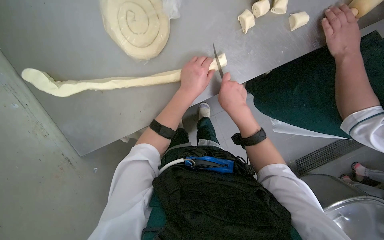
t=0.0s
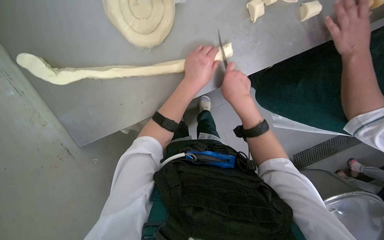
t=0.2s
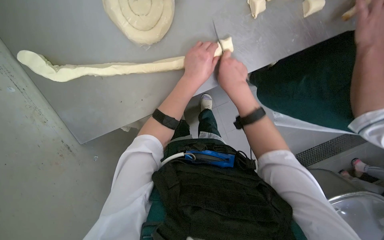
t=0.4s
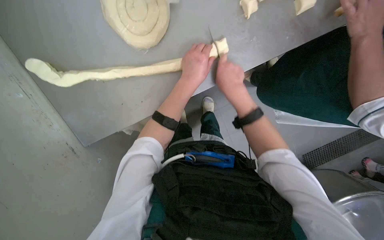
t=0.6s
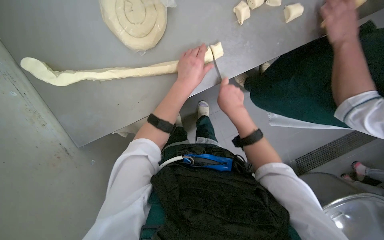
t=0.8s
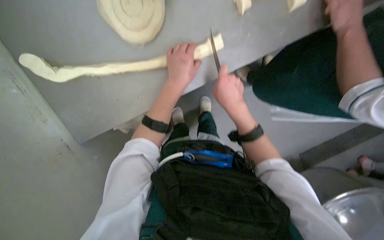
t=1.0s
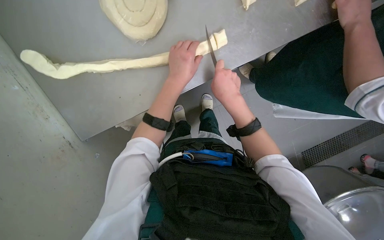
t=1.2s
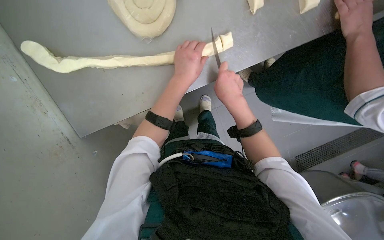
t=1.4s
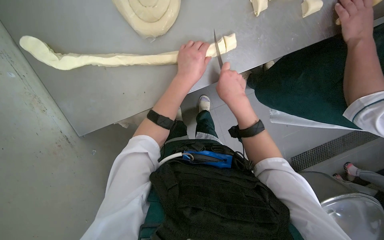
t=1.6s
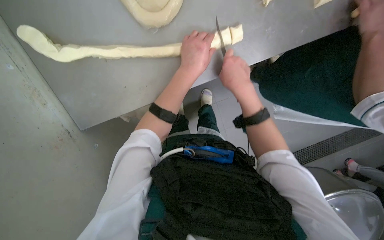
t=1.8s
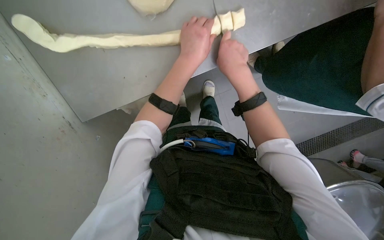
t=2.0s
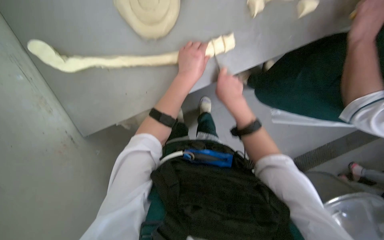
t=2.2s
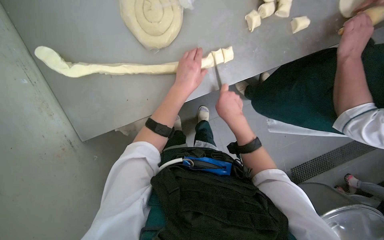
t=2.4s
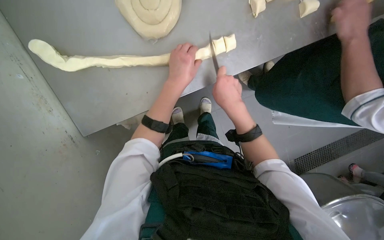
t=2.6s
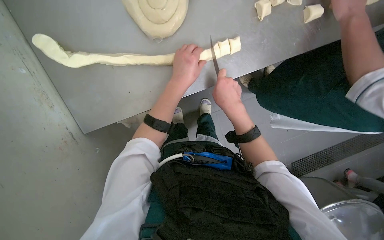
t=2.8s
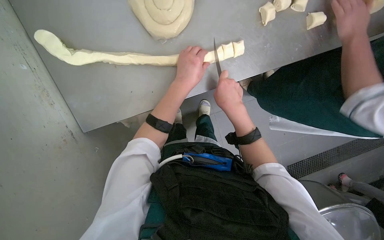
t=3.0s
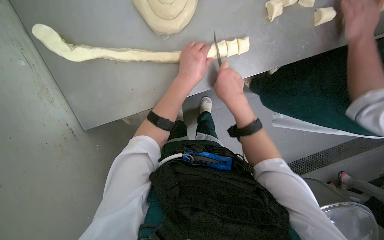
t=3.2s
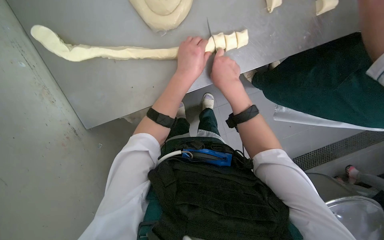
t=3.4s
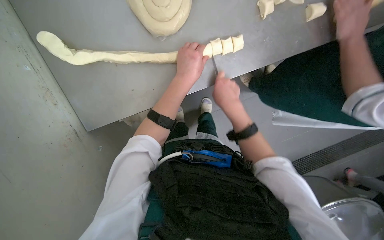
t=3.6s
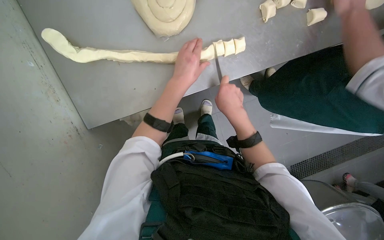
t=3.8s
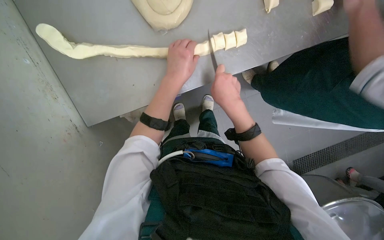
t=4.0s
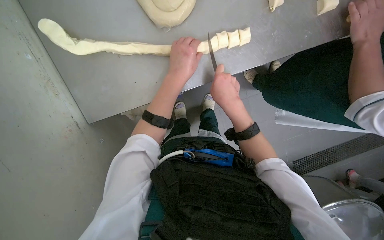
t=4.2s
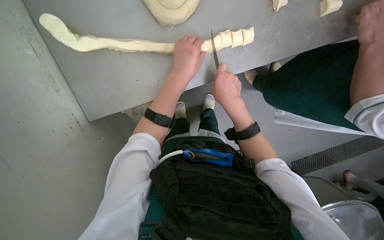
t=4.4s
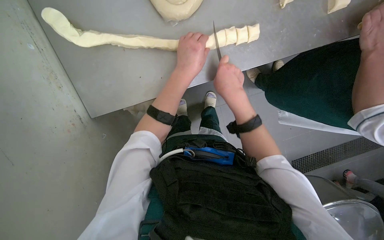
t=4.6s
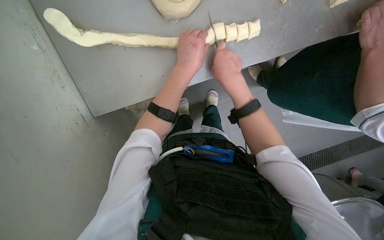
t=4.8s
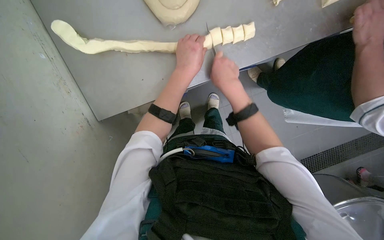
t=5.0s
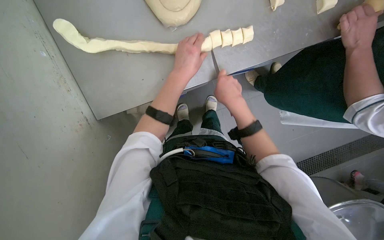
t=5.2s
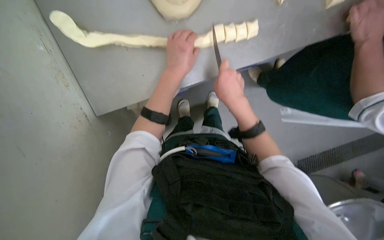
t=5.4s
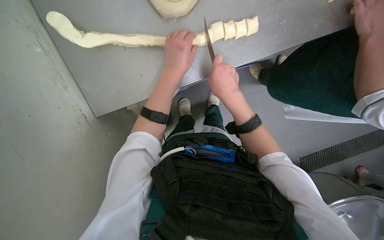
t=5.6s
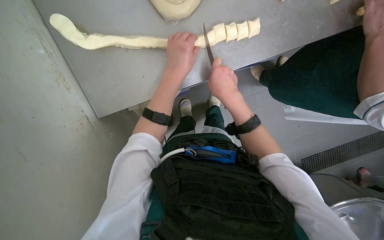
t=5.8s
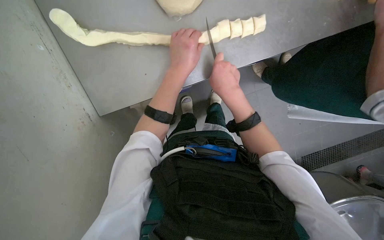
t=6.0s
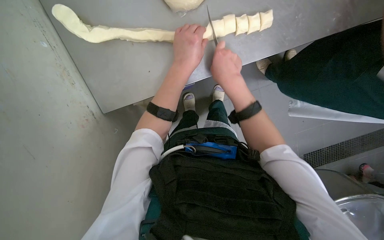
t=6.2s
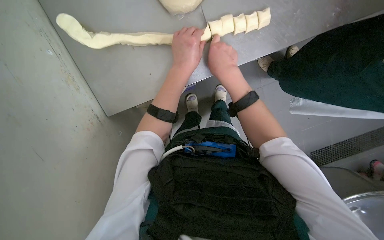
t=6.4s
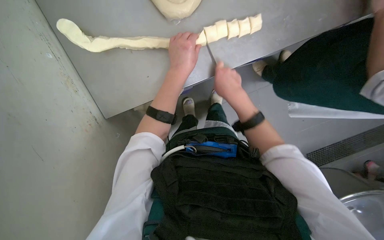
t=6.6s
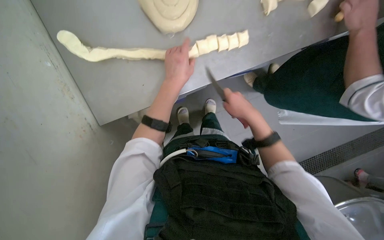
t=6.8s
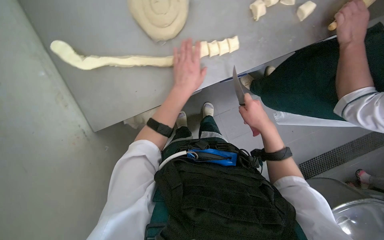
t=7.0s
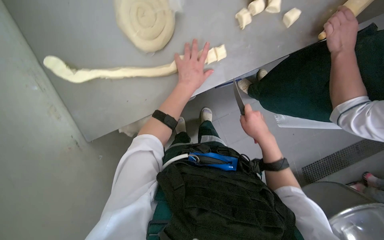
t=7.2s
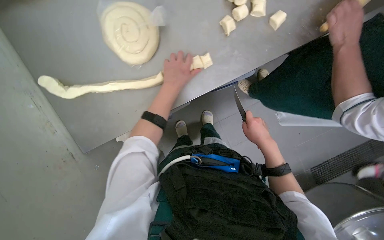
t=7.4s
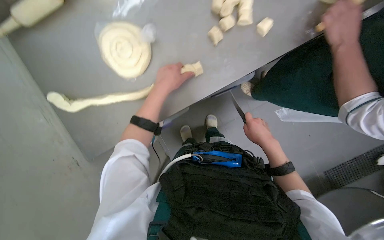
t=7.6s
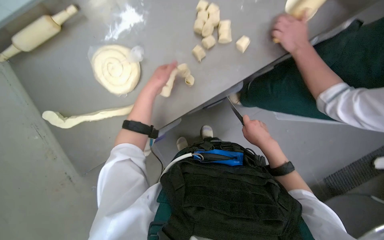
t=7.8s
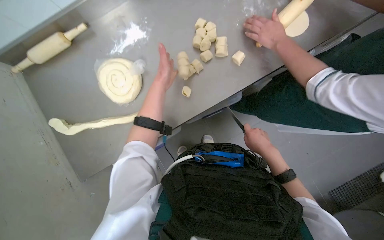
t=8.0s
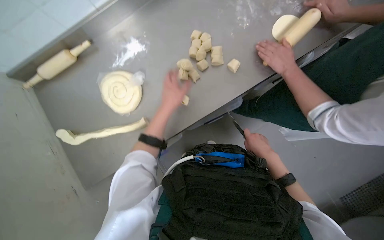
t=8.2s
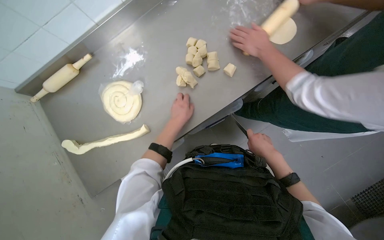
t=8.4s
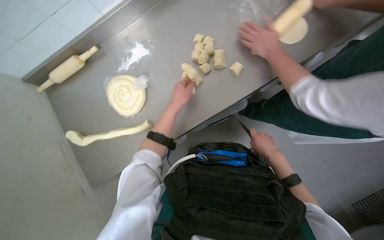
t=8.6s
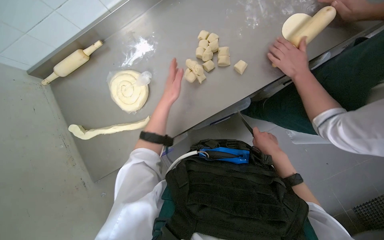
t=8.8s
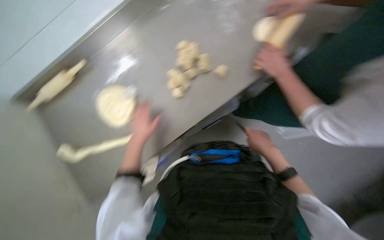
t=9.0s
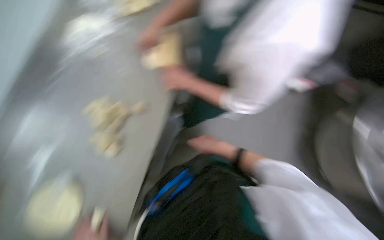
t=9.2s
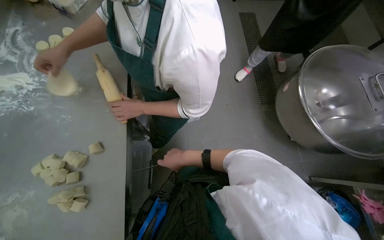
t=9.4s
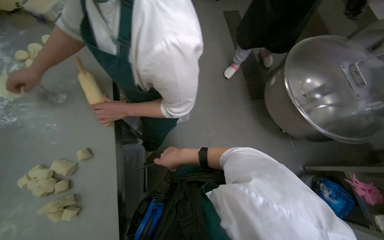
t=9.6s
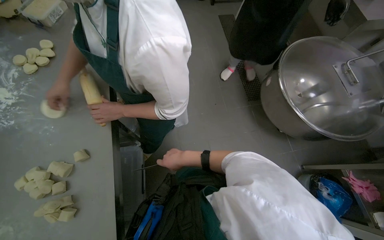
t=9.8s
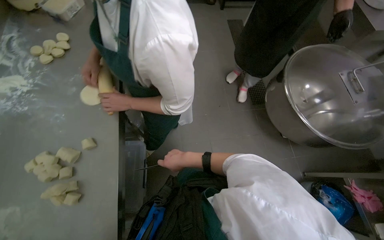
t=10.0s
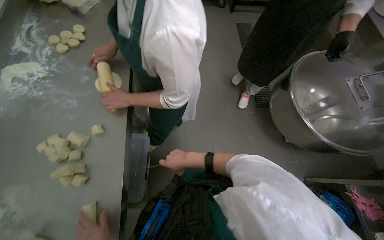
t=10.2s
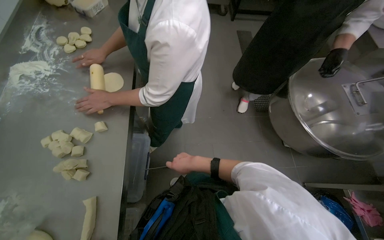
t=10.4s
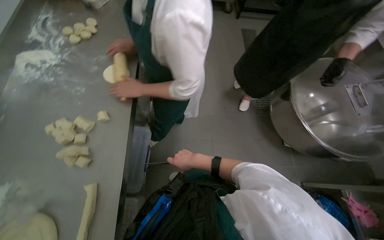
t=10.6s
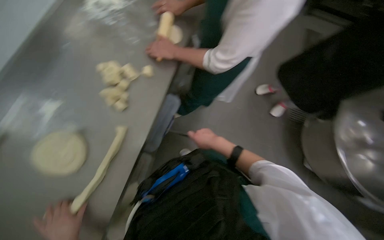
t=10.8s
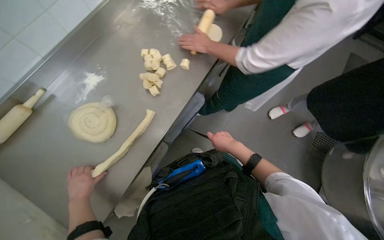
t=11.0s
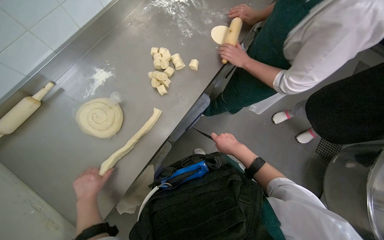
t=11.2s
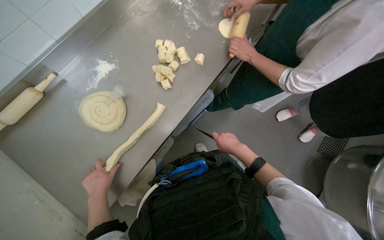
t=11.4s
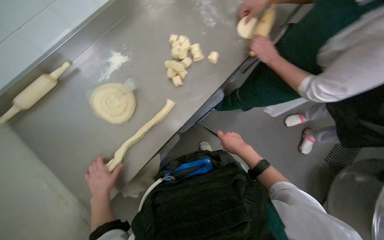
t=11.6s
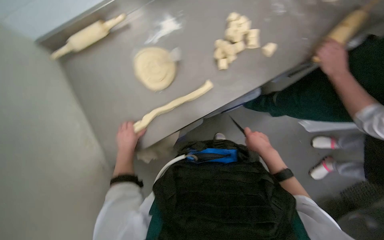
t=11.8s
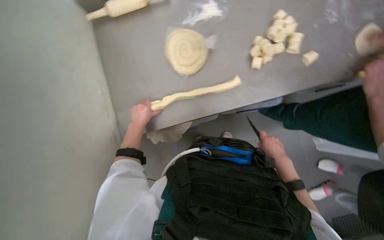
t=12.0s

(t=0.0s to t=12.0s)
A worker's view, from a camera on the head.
Job: preparing food.
The whole recording: Cutting dough strands into pieces. The worker cuts long dough strands into smaller pieces with a knife.
t=0.0s - t=3.0s: The hands make small movements and keep their place.
t=3.0s - t=6.0s: The hands are busy where they are.
t=6.0s - t=7.6s: The right hand travels to the right and farther from the camera by roughly 35 cm.
t=7.6s - t=9.0s: The view tips upward by about 15 degrees. The left hand goes up and down the picture, approximately 20 cm each way, reversing 2 times.
t=9.0s - t=10.4s: The head rotates roughly 35 degrees to the right. The camera pitches upward, by about 15 degrees.
t=10.4s - t=12.0s: The head turns to the left by roughly 80 degrees. The camera pitches downward, by approximately 15 degrees.

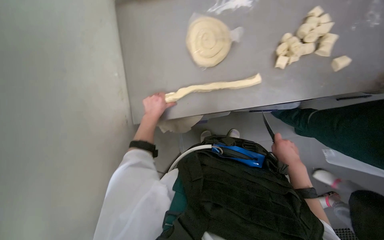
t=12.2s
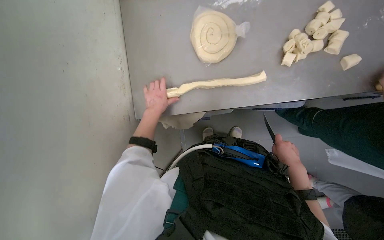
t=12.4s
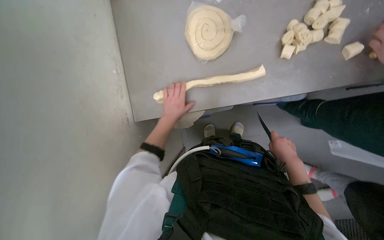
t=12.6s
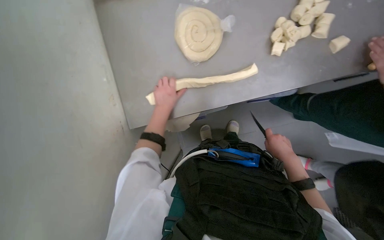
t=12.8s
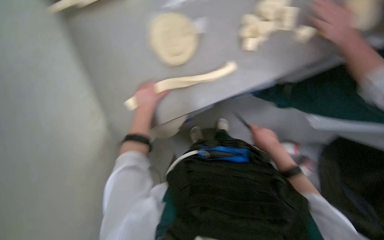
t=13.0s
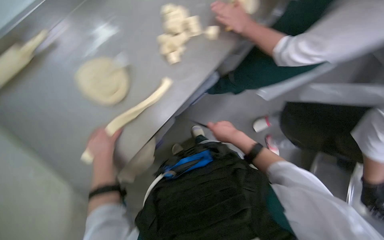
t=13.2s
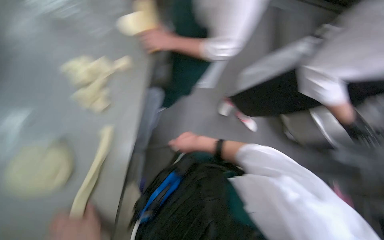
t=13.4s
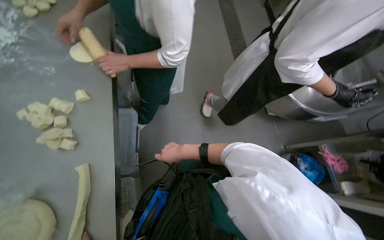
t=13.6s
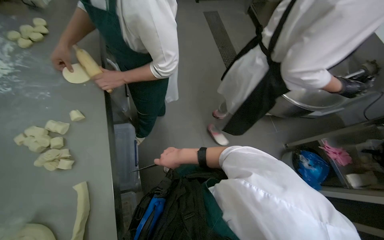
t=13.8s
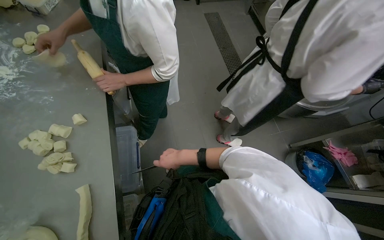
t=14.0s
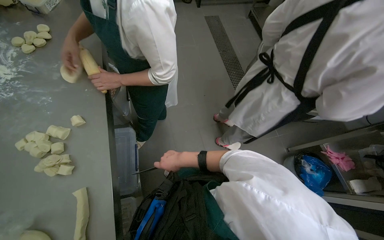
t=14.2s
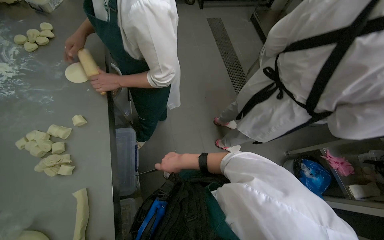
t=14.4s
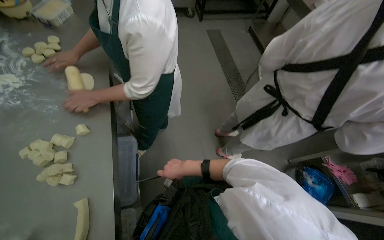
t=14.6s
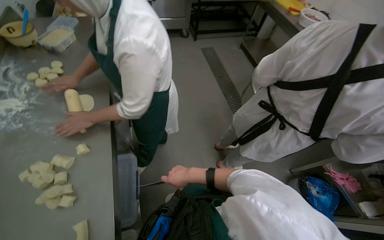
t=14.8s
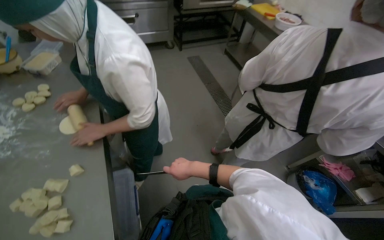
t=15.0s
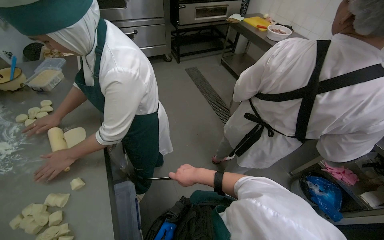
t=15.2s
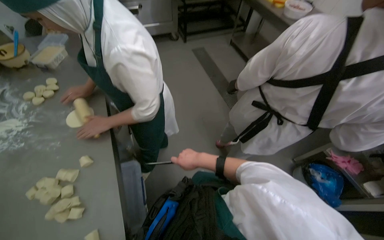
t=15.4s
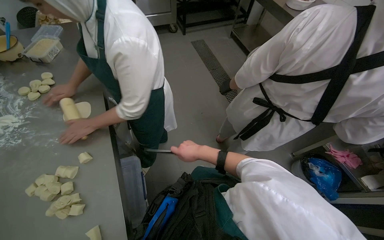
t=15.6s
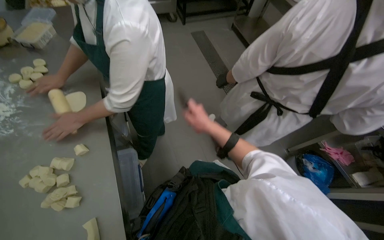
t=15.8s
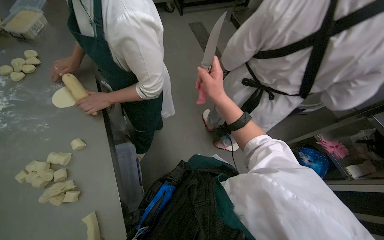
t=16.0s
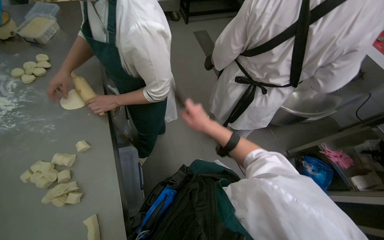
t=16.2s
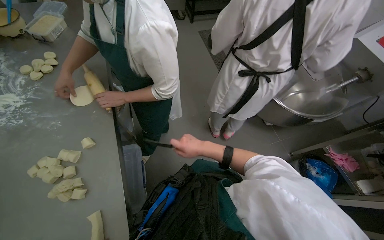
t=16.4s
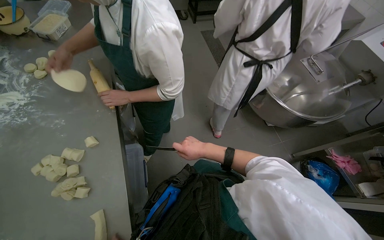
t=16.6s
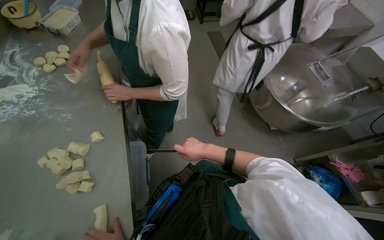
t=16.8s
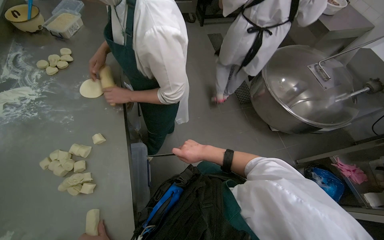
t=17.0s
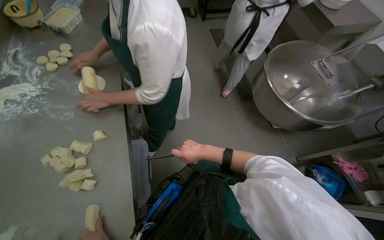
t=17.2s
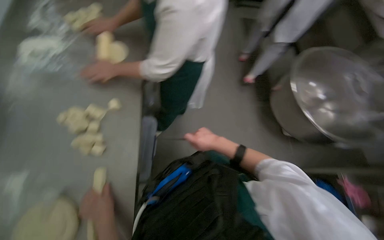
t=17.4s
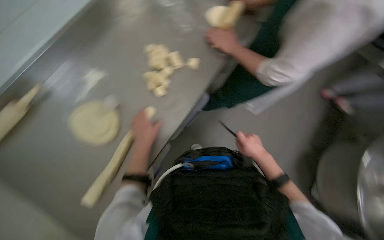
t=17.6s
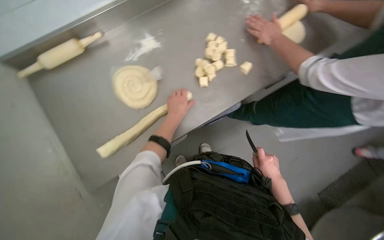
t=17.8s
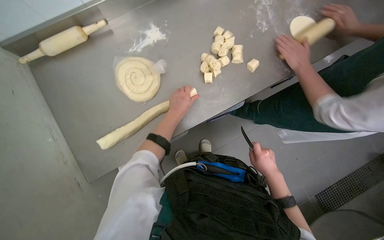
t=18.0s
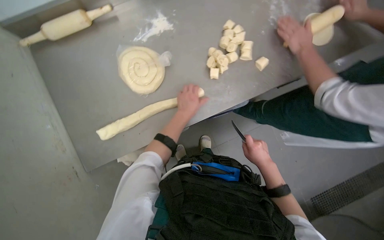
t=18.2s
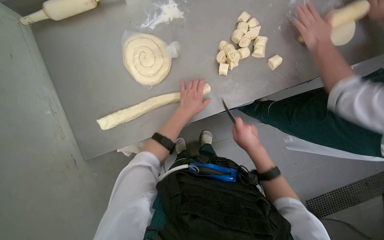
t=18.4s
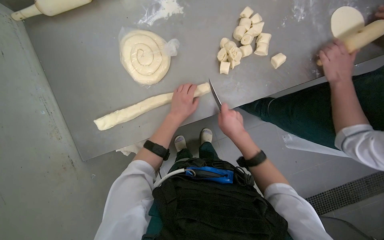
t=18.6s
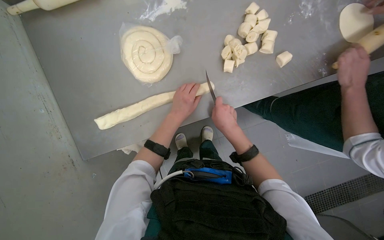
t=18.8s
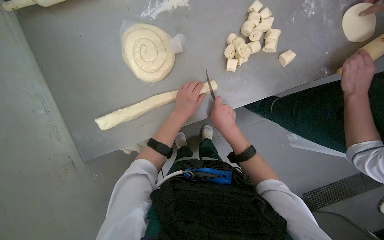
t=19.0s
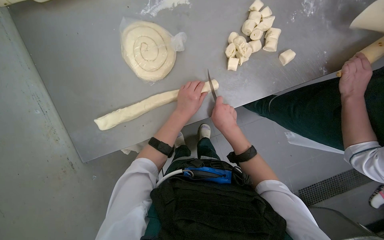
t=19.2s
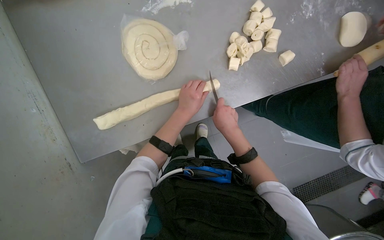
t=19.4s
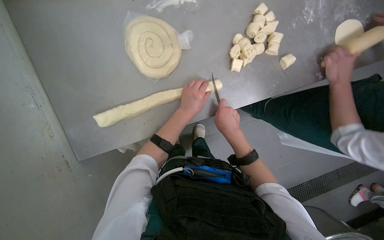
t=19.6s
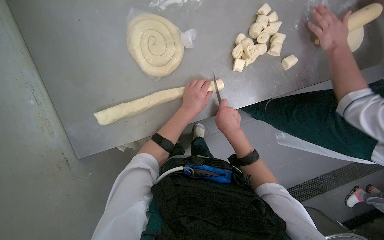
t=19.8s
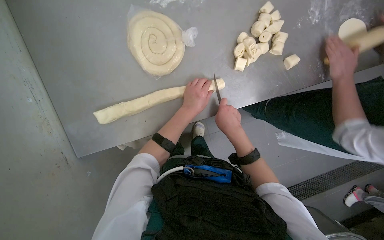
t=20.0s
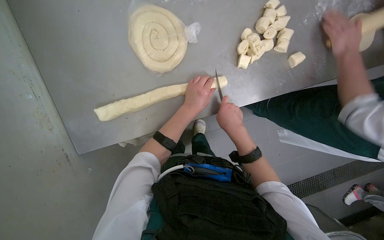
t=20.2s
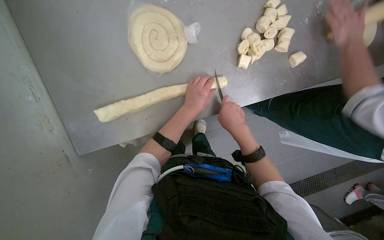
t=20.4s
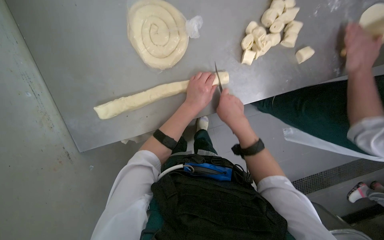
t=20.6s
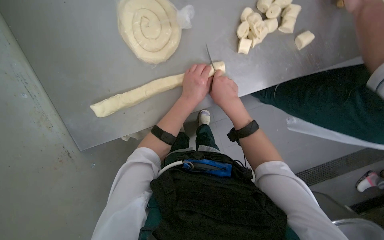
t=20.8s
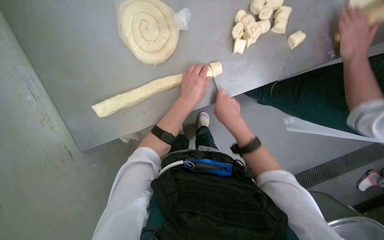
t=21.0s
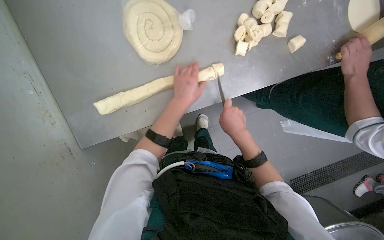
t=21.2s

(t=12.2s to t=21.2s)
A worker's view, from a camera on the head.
Job: preparing food.
The whole recording: Cutting dough strands into pieces. The worker cuts long dough strands into smaller pieces with a knife.
t=12.2s - t=13.8s: The wearer looks some 65 degrees further to the right.
t=13.8s - t=15.2s: The view tips upward by some 15 degrees. The right hand goes some 10 cm to the right.
t=15.2s - t=16.6s: The right hand moves roughly 15 cm up the picture and comes back.
t=16.6s - t=18.2s: The wearer looks some 80 degrees further to the left. The wearer looks approximately 20 degrees further downward.
t=18.2s - t=19.8s: The right hand travels to the left, up the picture and nearer to the camera by some 25 cm.
t=19.8s - t=21.2s: The hands make small movements and keep their place.
